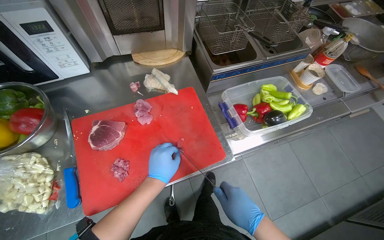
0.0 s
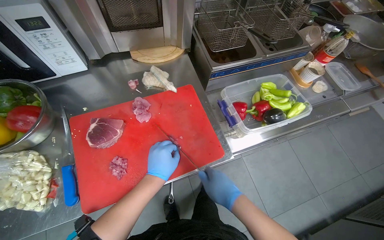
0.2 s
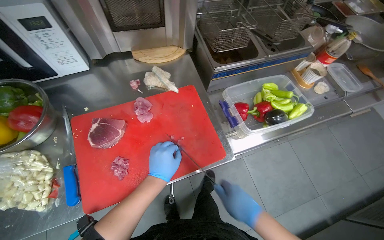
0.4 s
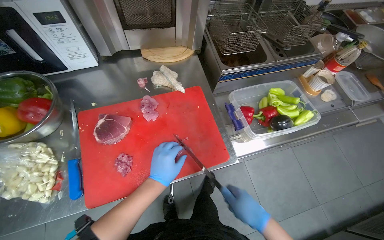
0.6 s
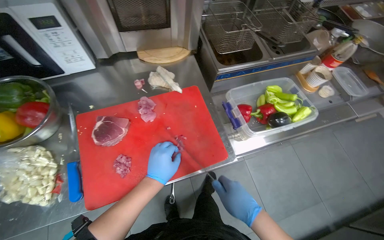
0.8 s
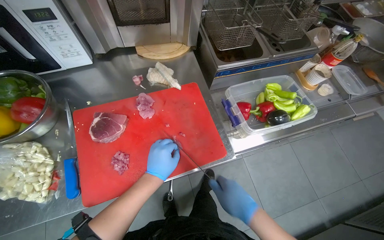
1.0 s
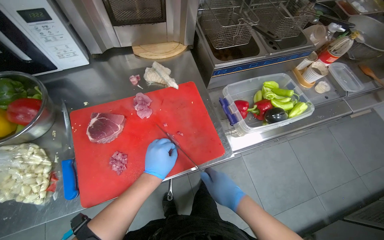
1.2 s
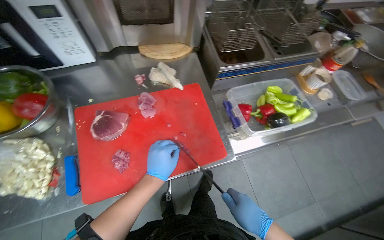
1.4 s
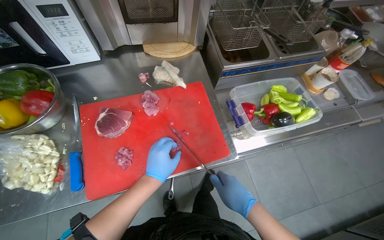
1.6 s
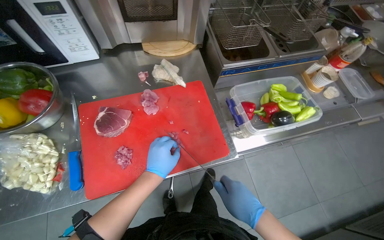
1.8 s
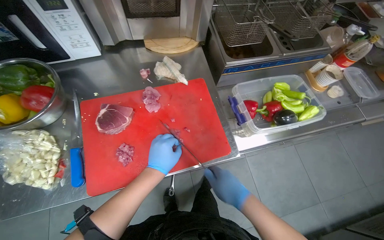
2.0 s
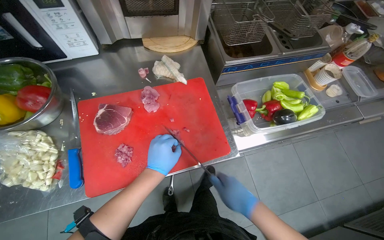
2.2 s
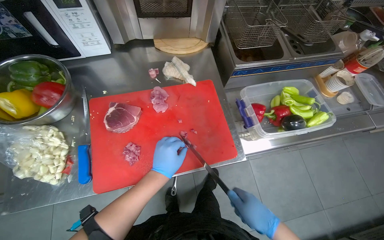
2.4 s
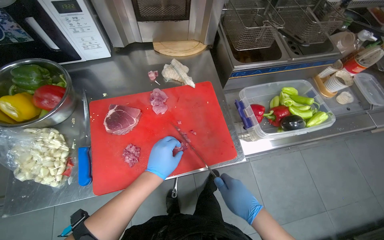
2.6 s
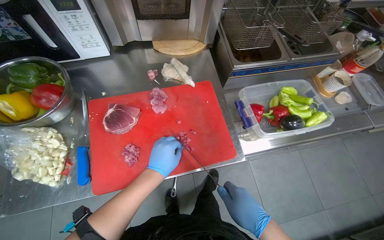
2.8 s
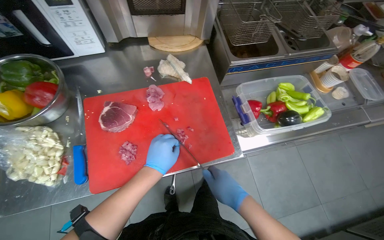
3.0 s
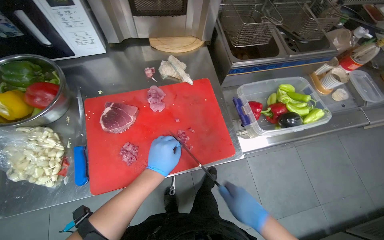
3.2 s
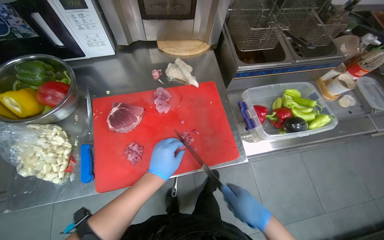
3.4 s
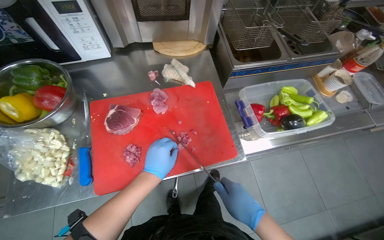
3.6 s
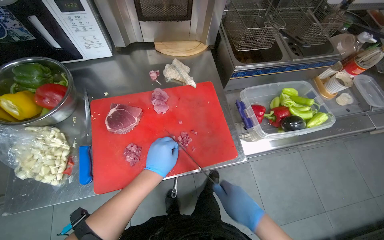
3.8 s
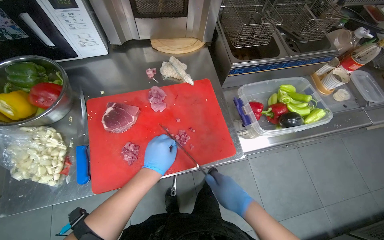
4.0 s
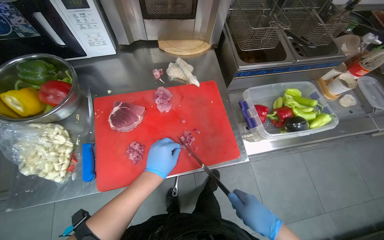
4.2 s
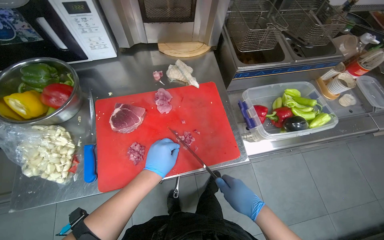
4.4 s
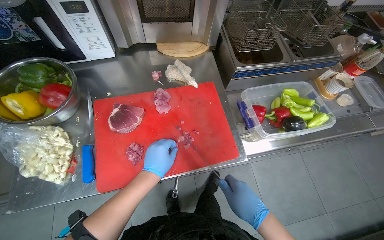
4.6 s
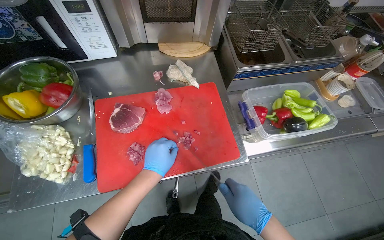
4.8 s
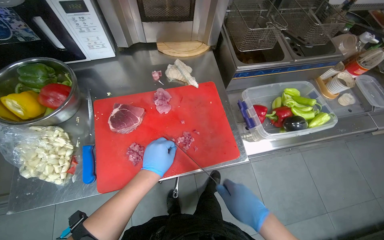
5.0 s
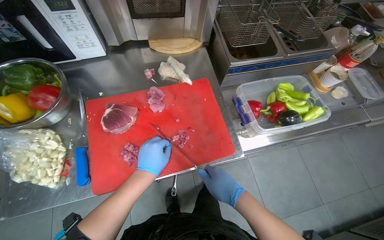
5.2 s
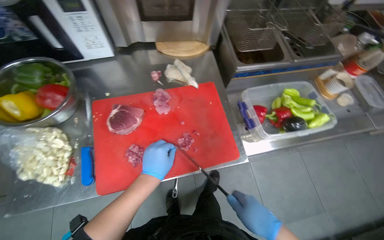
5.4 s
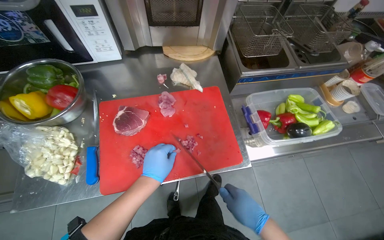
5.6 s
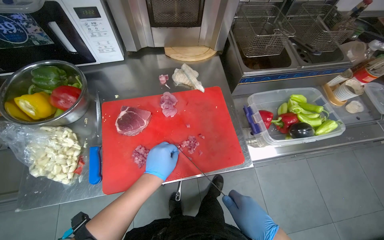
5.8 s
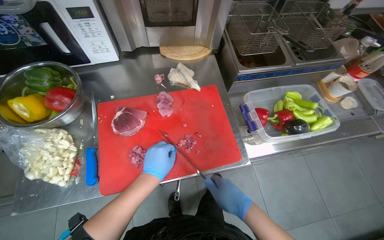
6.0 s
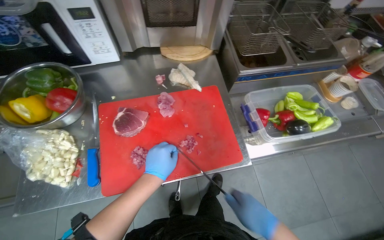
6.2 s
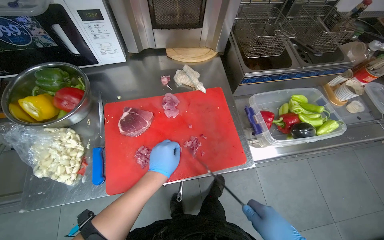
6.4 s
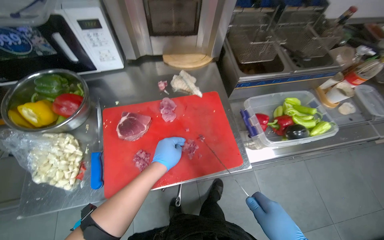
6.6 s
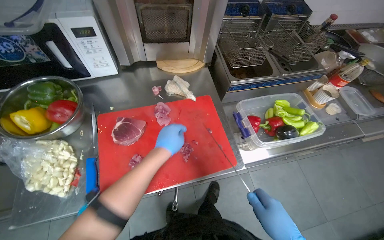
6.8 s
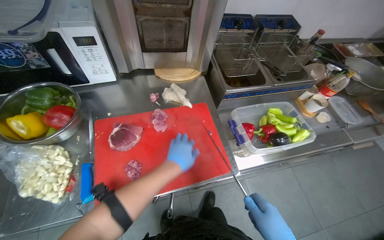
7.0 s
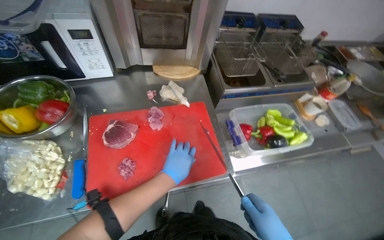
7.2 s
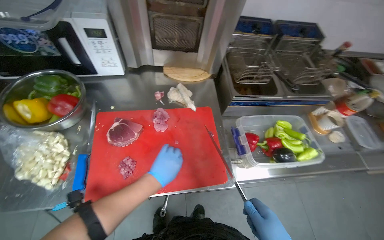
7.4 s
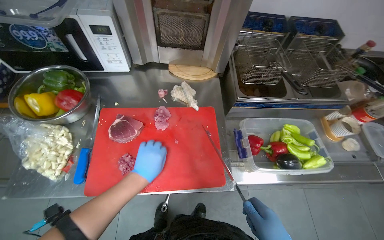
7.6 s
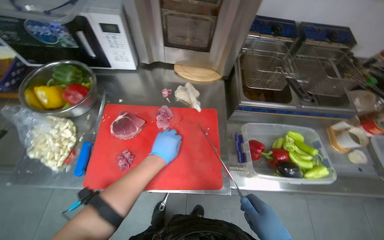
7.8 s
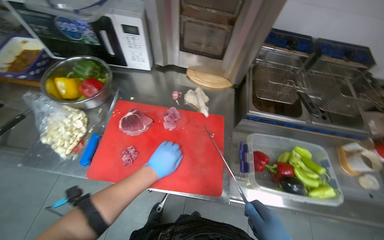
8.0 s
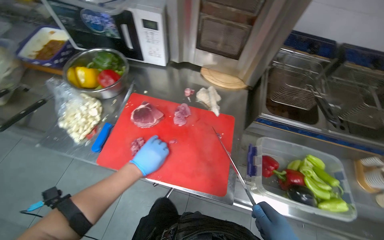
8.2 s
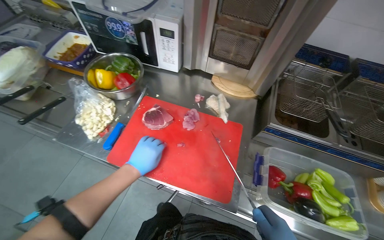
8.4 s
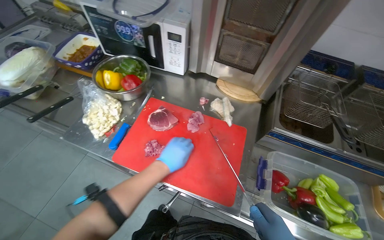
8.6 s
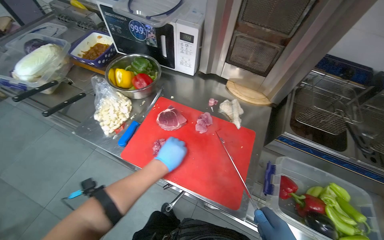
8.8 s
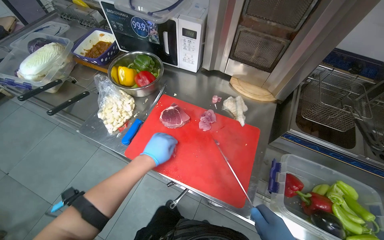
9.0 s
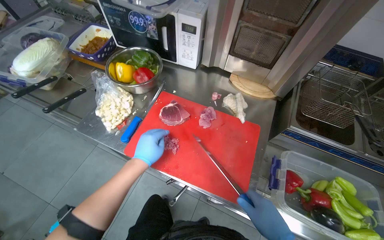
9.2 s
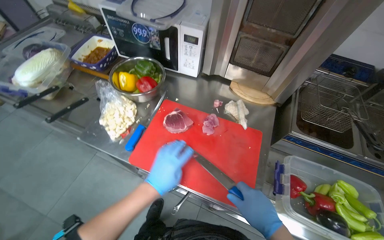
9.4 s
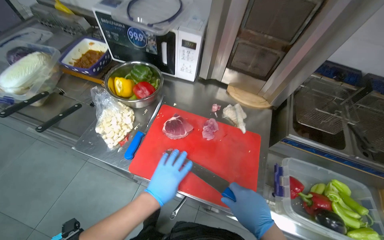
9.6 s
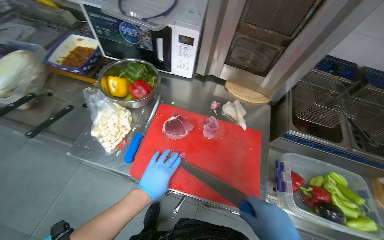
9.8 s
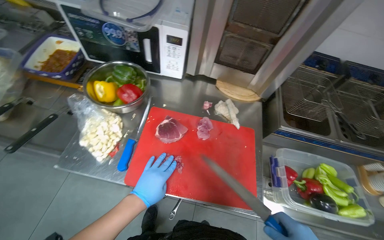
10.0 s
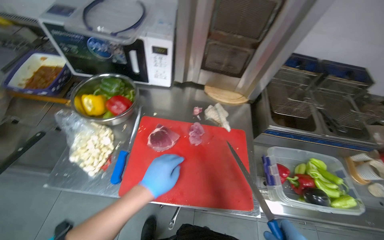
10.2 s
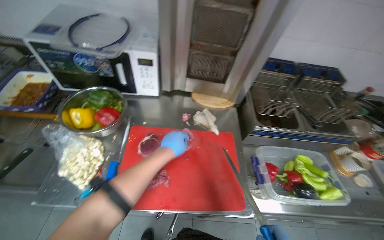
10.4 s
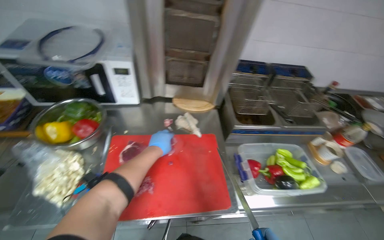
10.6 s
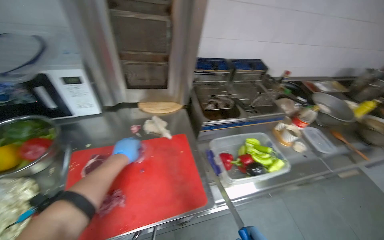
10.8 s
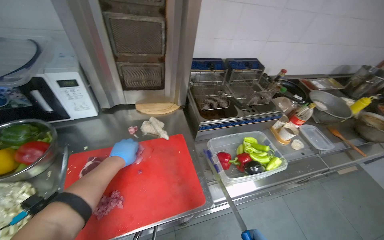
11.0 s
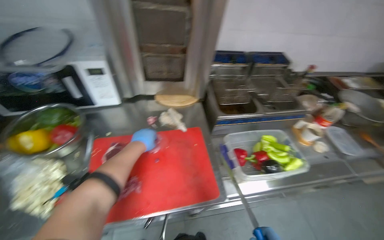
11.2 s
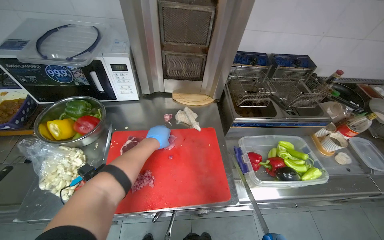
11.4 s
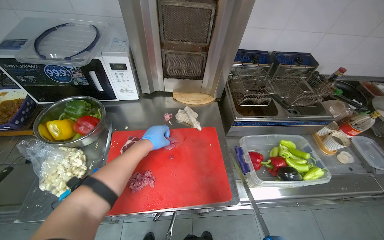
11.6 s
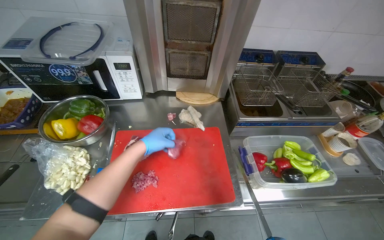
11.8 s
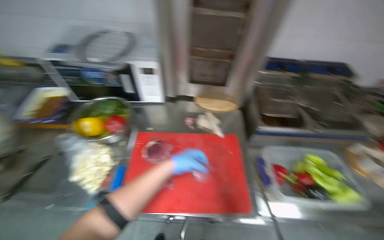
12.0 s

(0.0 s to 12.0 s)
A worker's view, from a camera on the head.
Job: preparing food.
The whole recording: Slicing and dicing meat on board. The worker slices and dices meat on a red cutting board.
0.0 s - 6.0 s: The hands make small movements and keep their place.
7.6 s - 9.0 s: The head turns to the left by some 25 degrees.
9.0 s - 10.4 s: The wearer looks about 25 degrees further to the right.

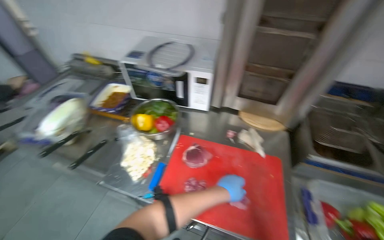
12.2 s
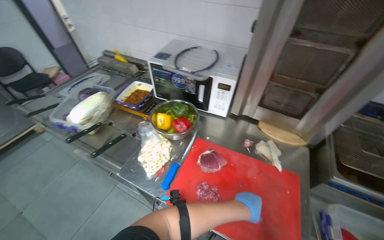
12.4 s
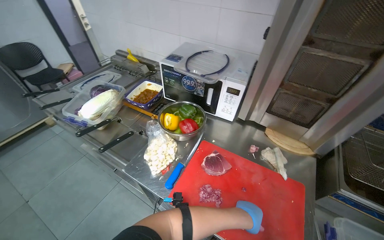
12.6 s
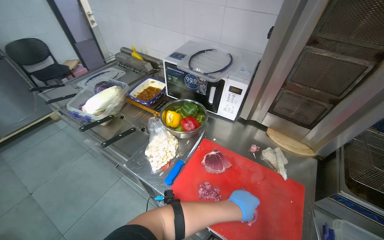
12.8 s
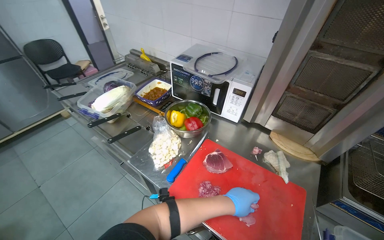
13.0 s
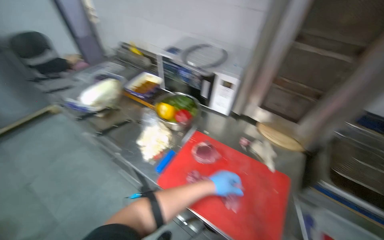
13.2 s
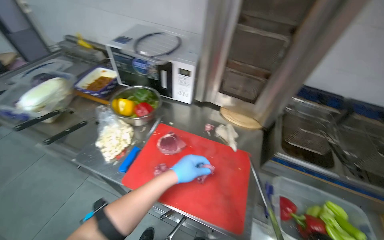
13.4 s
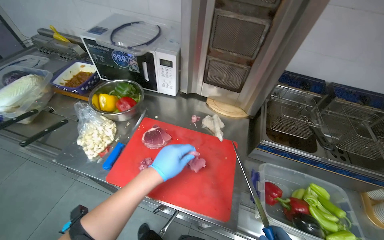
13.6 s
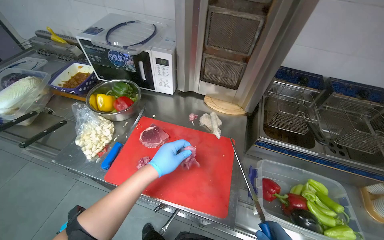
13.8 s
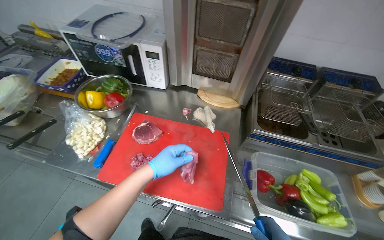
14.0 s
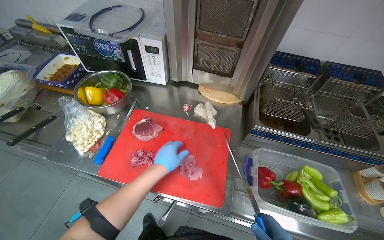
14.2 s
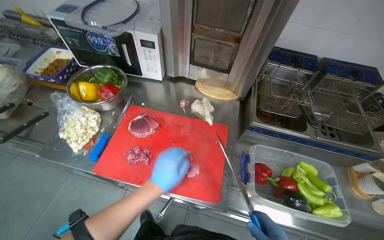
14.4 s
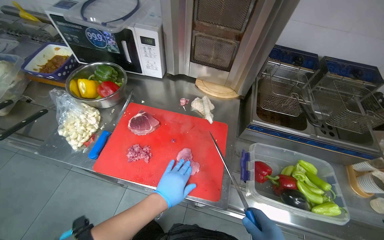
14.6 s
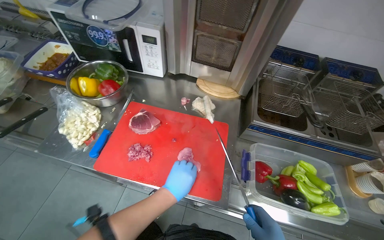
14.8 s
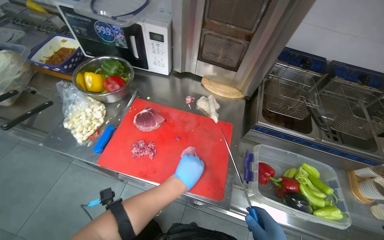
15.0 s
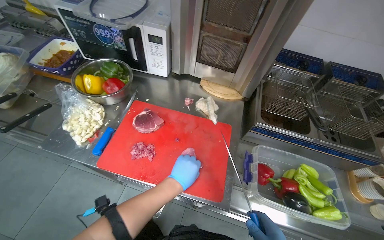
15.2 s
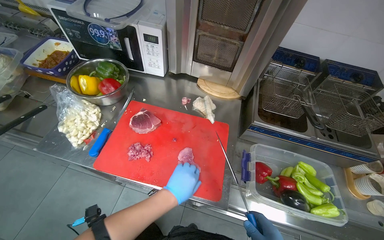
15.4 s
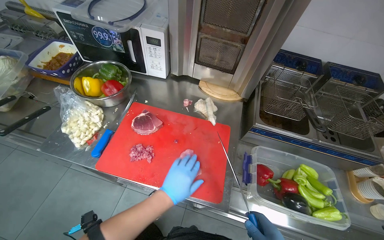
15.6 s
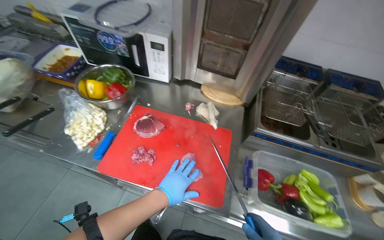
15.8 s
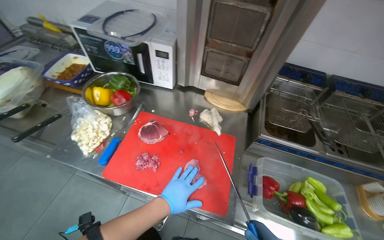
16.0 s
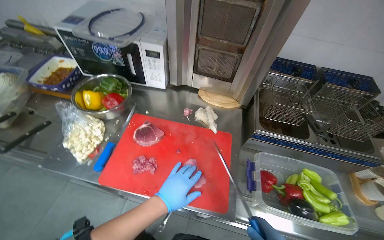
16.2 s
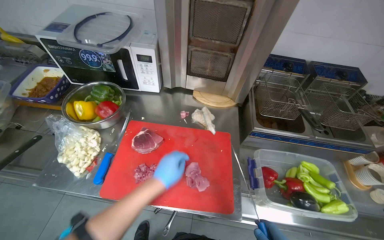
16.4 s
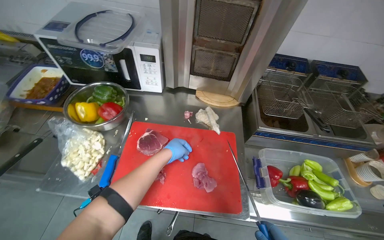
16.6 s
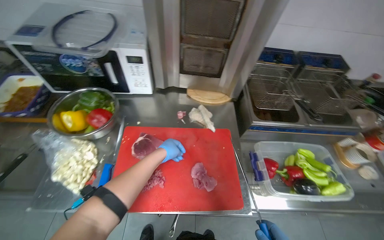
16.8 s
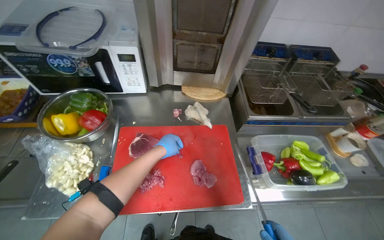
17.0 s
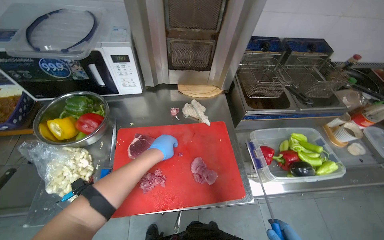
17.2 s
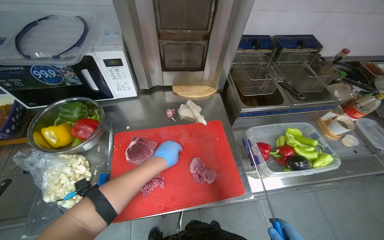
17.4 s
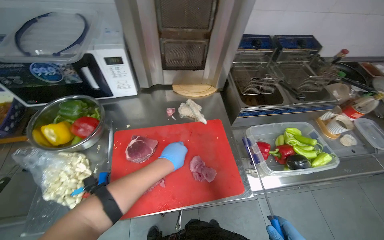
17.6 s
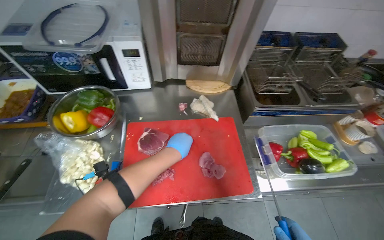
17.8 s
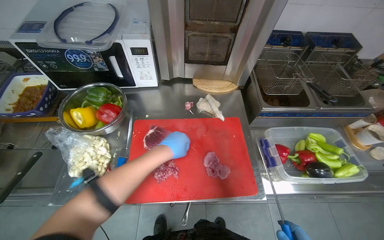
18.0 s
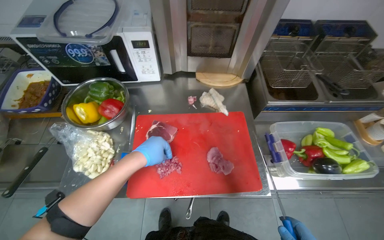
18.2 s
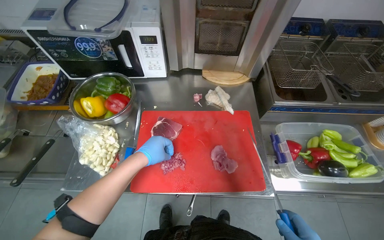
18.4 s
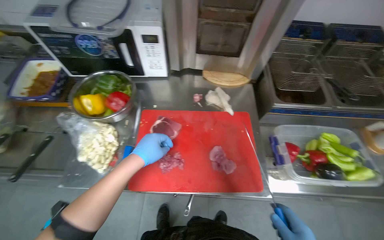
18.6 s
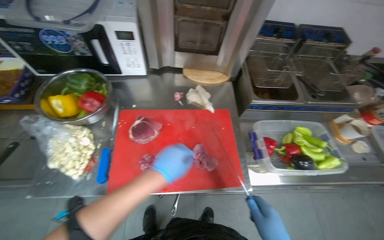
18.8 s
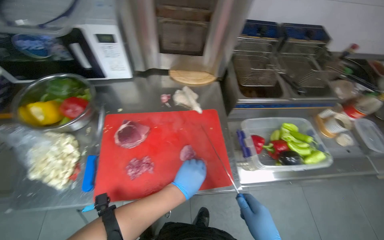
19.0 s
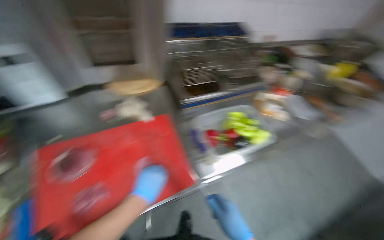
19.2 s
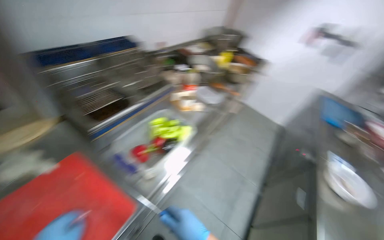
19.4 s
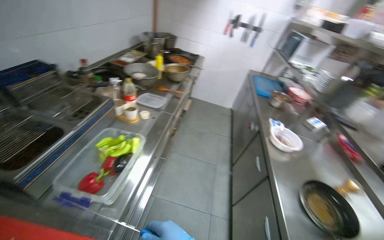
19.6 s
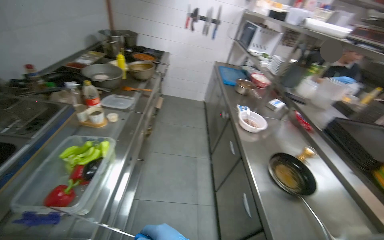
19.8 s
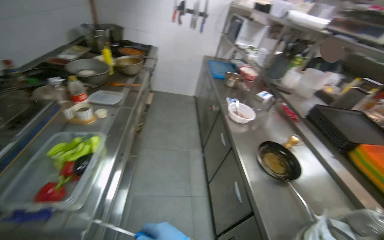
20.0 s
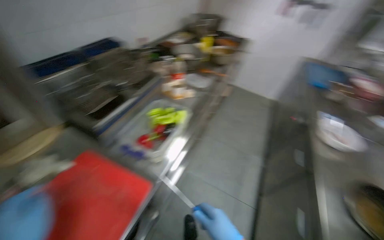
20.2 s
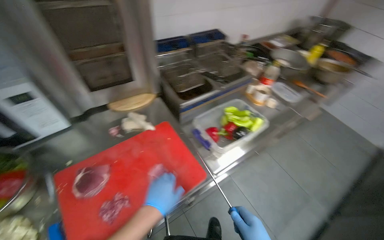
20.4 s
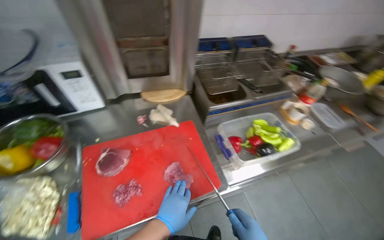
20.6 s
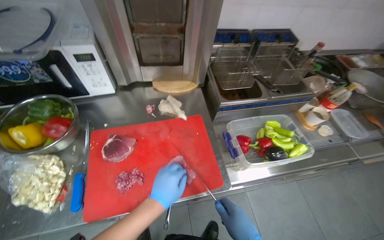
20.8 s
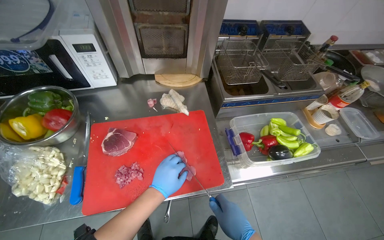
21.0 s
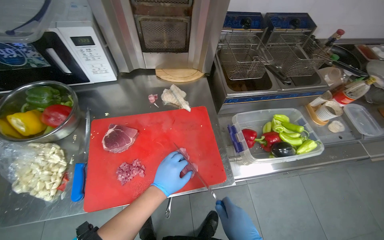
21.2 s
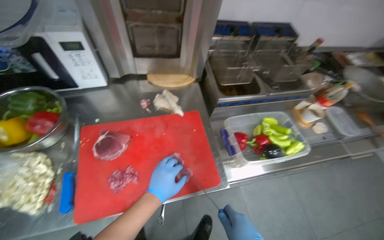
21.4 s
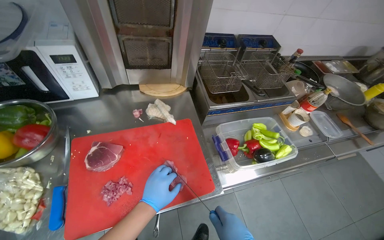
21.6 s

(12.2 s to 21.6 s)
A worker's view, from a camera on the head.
Job: preparing food.
The whole recording: Slicing and dicing meat on board. The worker slices and dices meat on a red cutting board.
13.8 s - 15.4 s: The left hand goes roughly 10 cm down the picture.
15.4 s - 17.0 s: The left hand shifts approximately 25 cm up the picture, farther from the camera and to the left.
17.0 s - 18.4 s: The left hand travels nearer to the camera by roughly 10 cm.
18.4 s - 20.0 s: The wearer's head swings roughly 95 degrees to the right.
20.0 s - 21.6 s: The wearer's head swings about 75 degrees to the left.
